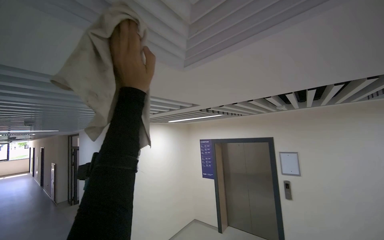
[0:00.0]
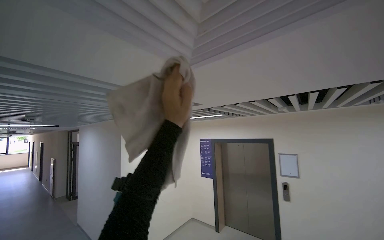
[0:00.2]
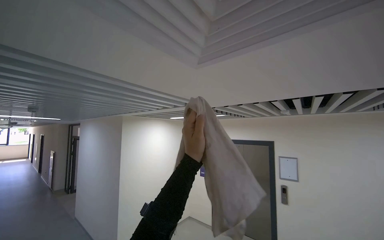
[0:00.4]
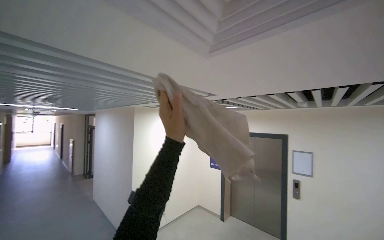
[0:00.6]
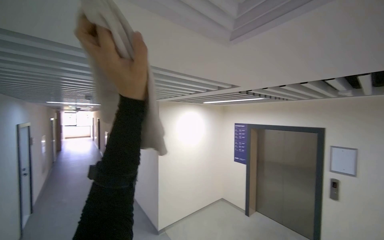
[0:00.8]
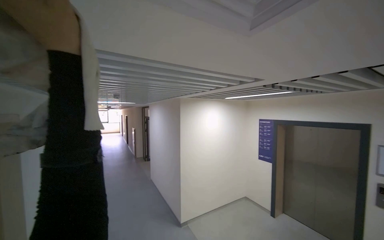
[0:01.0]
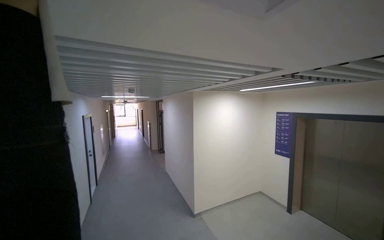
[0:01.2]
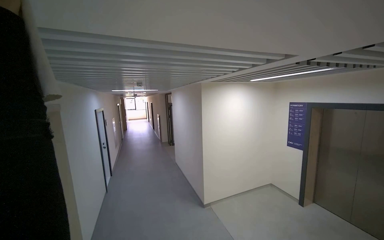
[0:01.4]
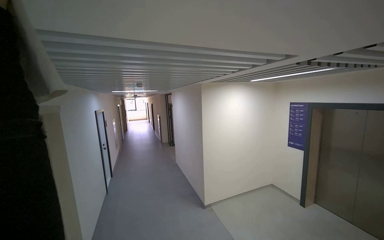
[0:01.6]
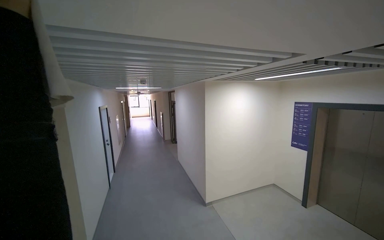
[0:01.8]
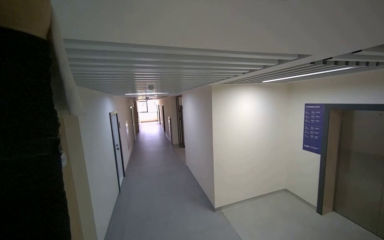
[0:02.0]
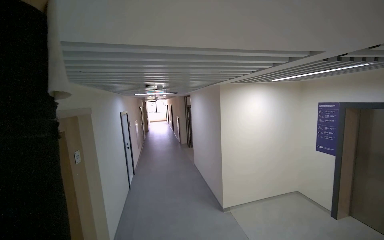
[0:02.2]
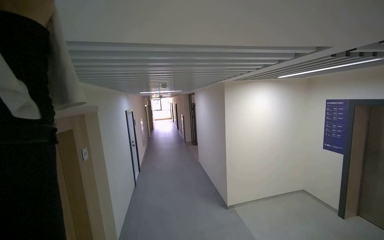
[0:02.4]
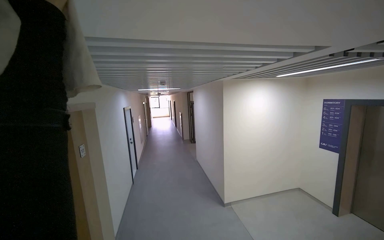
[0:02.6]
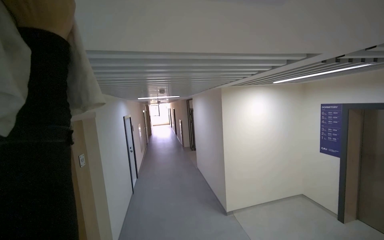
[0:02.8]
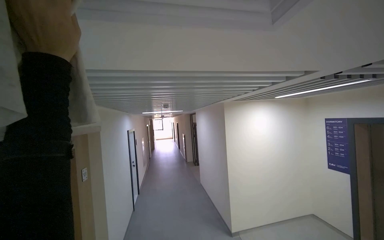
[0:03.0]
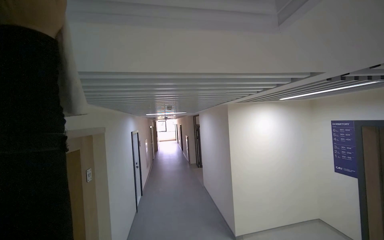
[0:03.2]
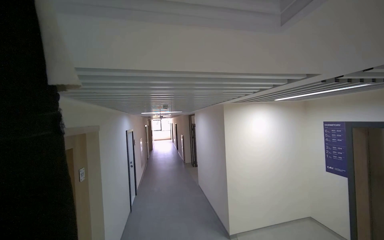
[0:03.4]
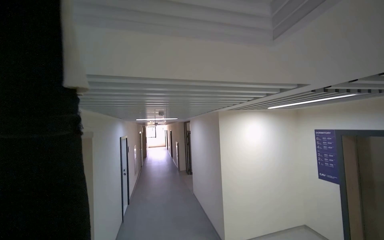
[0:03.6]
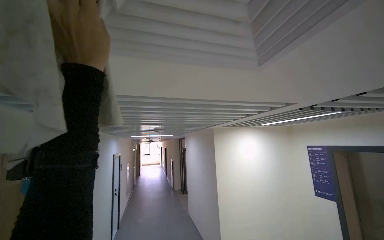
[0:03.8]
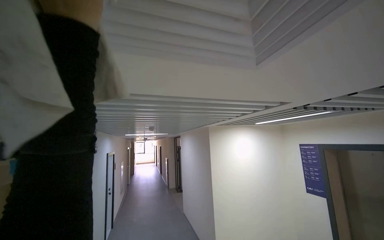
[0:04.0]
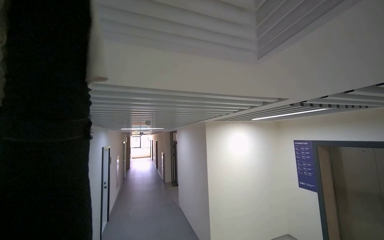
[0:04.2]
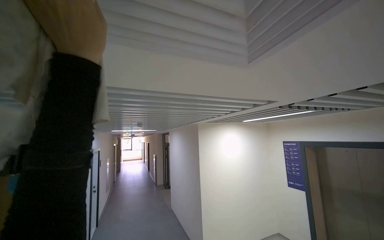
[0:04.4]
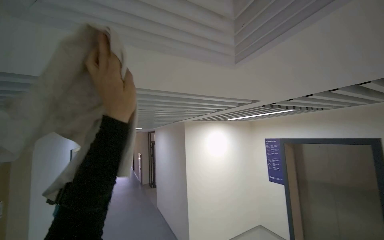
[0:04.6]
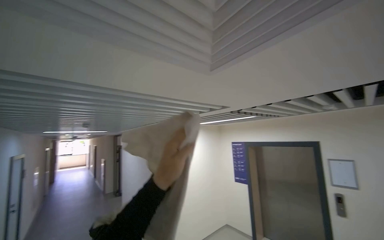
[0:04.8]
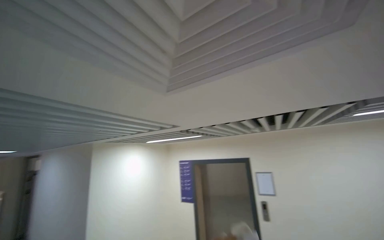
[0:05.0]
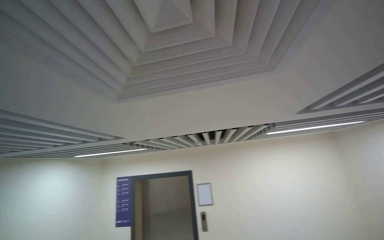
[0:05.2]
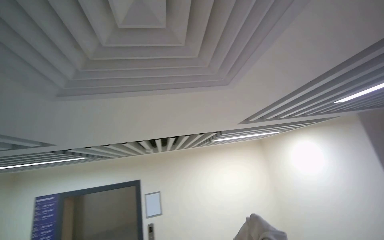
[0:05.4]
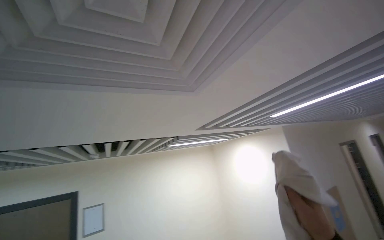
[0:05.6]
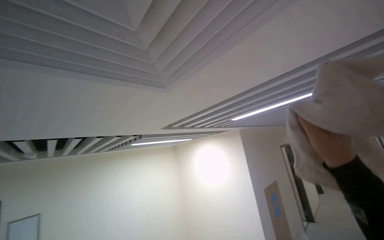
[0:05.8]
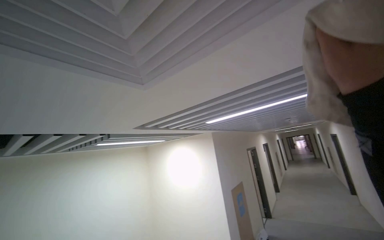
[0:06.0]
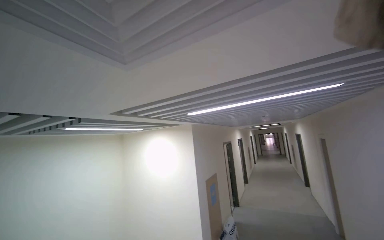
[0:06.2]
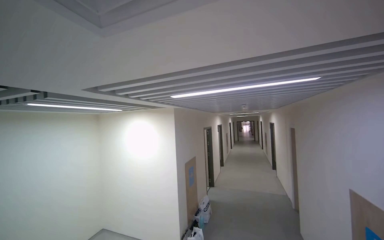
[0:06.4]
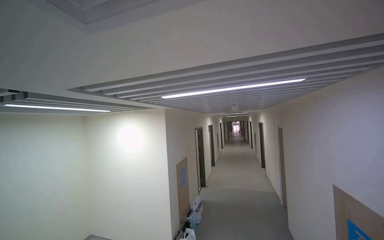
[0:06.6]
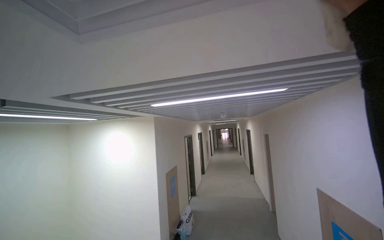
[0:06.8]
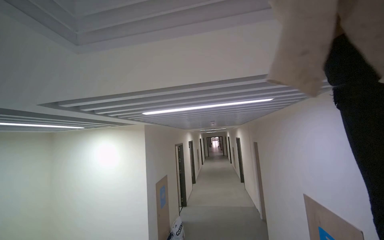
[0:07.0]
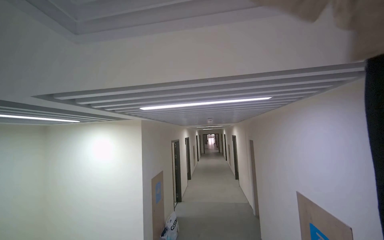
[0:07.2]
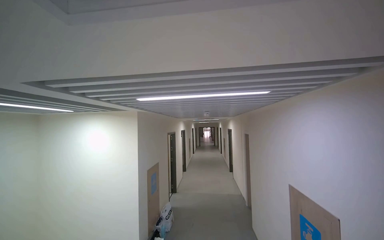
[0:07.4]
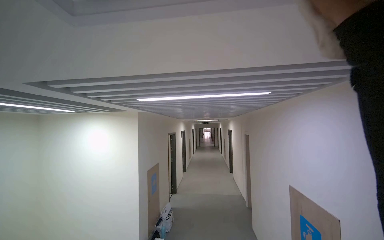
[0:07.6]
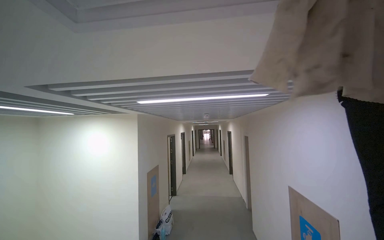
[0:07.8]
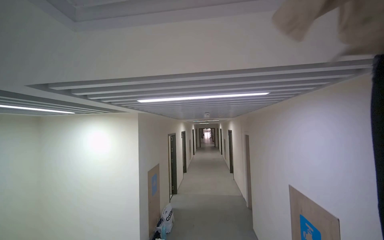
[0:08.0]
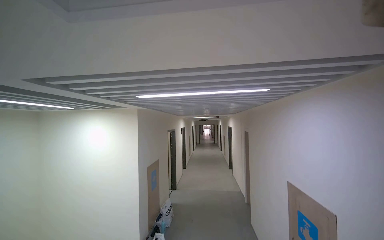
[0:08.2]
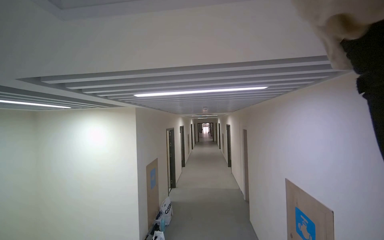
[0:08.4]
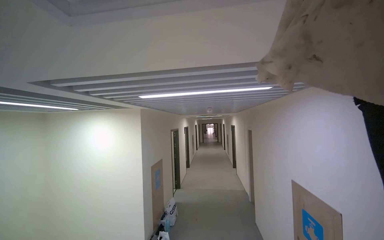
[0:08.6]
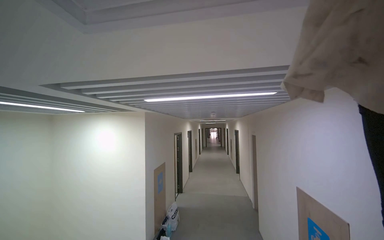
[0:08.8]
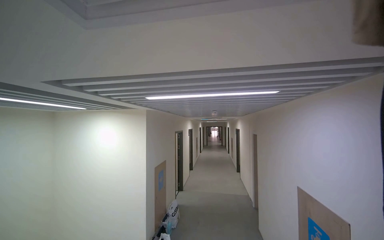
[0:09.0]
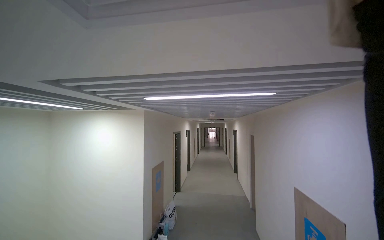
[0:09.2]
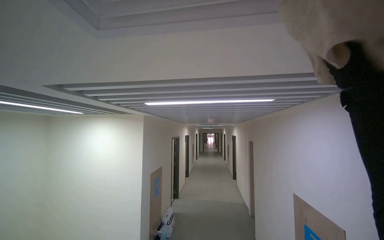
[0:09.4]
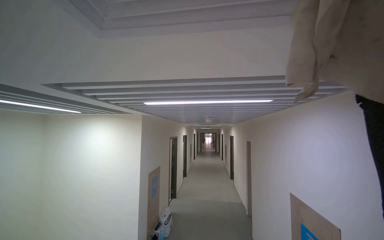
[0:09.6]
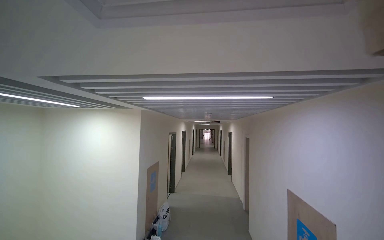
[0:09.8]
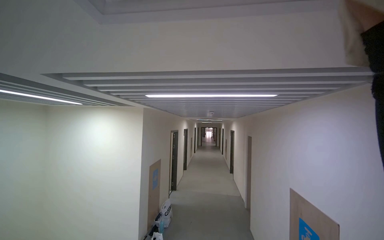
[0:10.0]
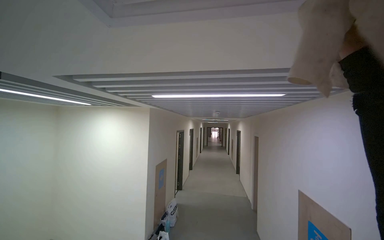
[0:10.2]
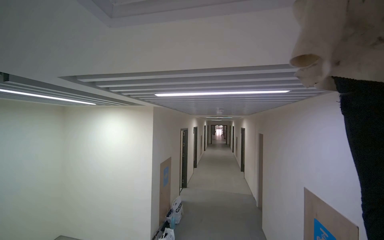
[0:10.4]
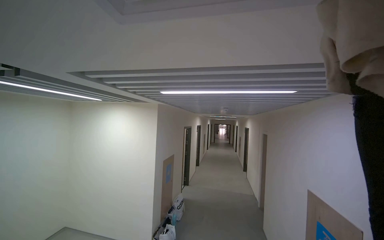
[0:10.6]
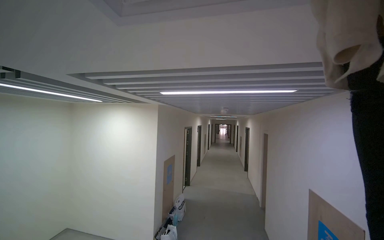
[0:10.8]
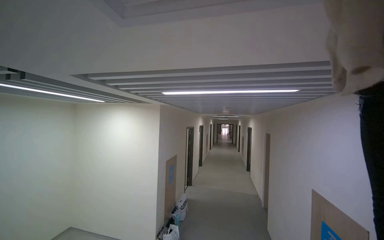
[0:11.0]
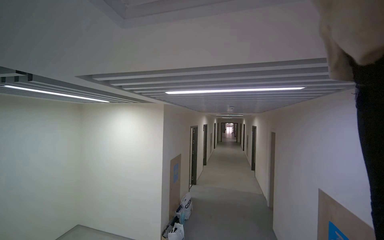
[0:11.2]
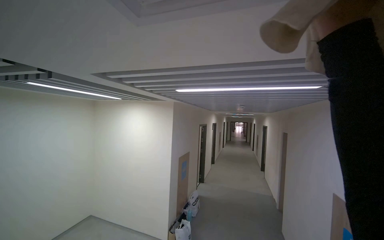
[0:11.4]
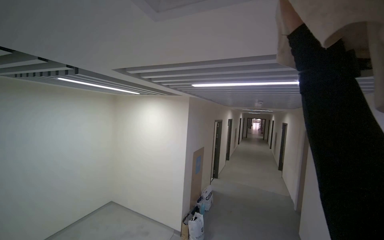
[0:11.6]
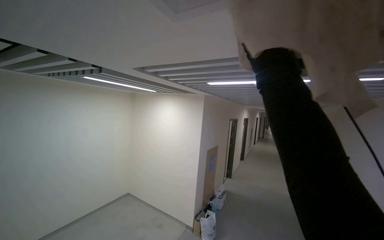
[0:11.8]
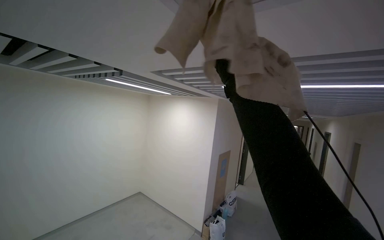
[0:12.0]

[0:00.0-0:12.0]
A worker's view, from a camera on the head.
Job: wiping surfaces.
The whole recording: Wiping ceiling vents. The worker wipes the ceiling vents with a cloth.
0:00.0 to 0:01.6: The camera sweeps to the left, by roughly 30 degrees. The camera pitches downward, by about 15 degrees.
0:04.4 to 0:06.0: The camera is aimed approximately 120 degrees further to the right. The view tilts some 20 degrees upward.
0:06.0 to 0:07.6: The view pans to the right by about 30 degrees.
0:10.4 to 0:12.0: The view swings approximately 25 degrees to the left.

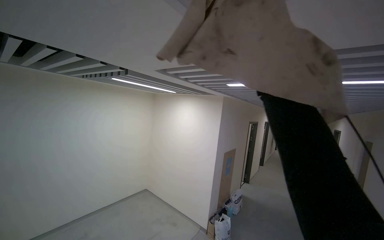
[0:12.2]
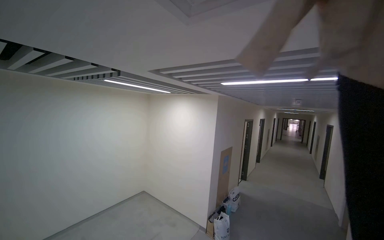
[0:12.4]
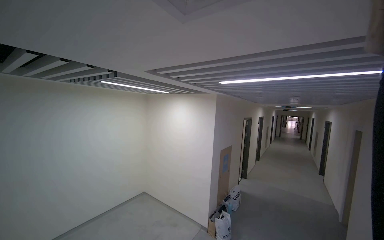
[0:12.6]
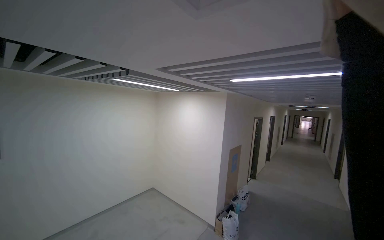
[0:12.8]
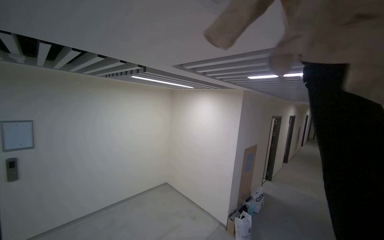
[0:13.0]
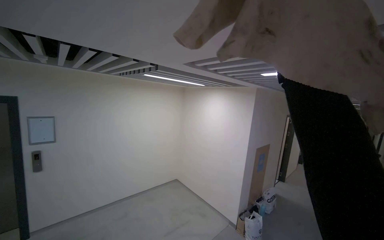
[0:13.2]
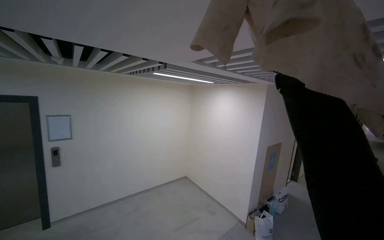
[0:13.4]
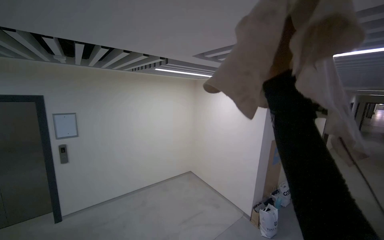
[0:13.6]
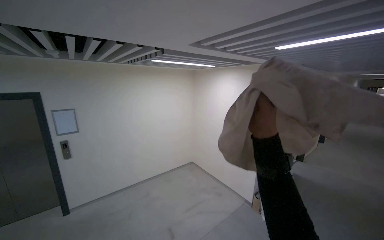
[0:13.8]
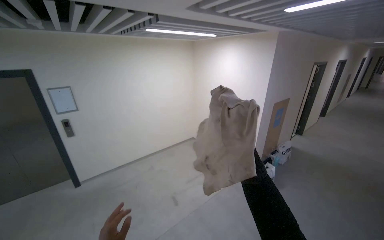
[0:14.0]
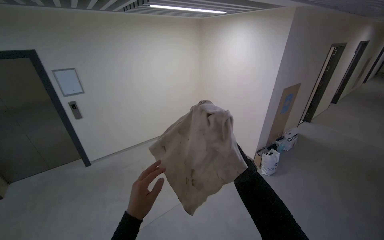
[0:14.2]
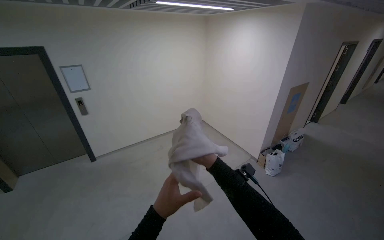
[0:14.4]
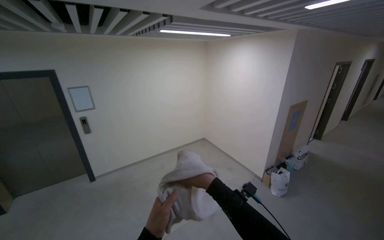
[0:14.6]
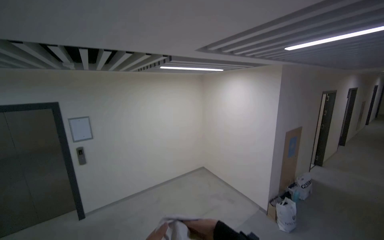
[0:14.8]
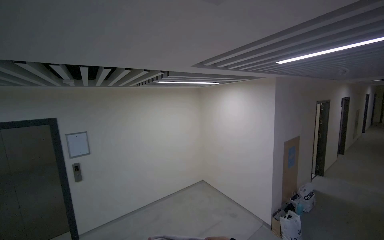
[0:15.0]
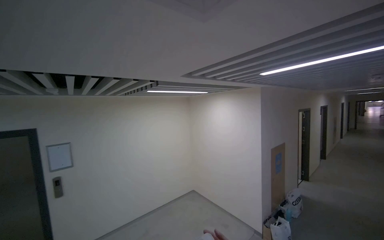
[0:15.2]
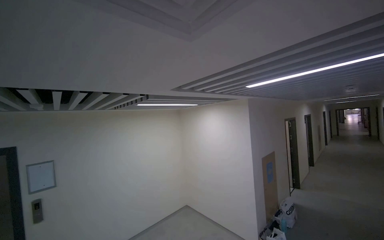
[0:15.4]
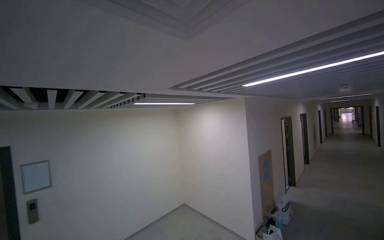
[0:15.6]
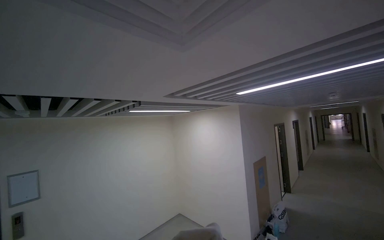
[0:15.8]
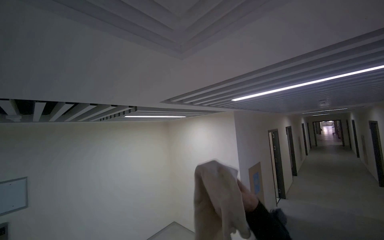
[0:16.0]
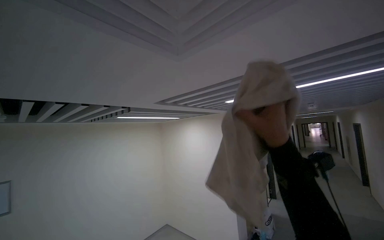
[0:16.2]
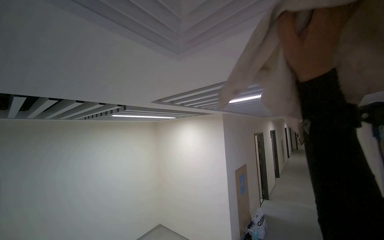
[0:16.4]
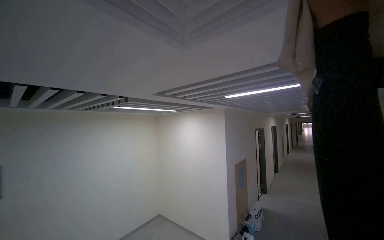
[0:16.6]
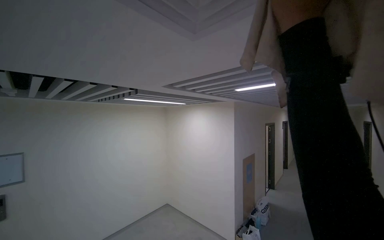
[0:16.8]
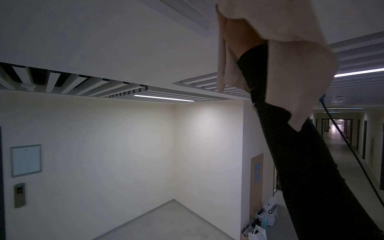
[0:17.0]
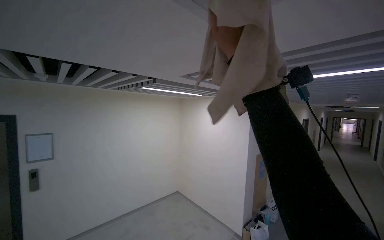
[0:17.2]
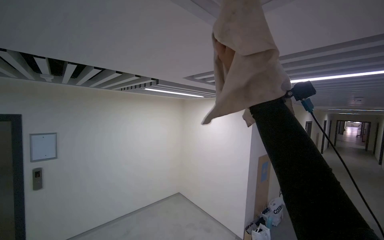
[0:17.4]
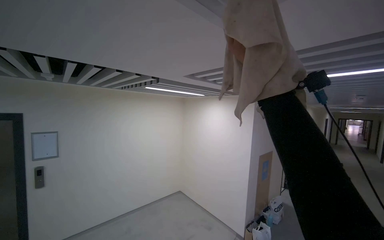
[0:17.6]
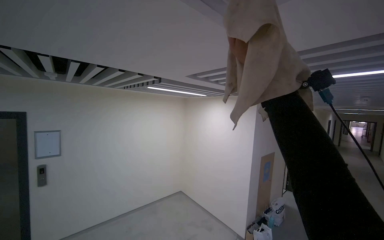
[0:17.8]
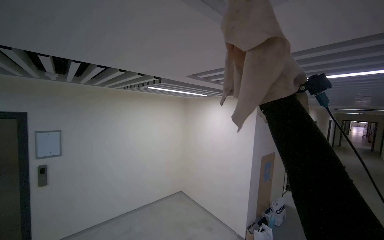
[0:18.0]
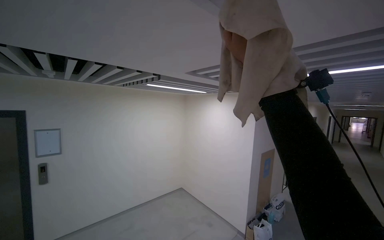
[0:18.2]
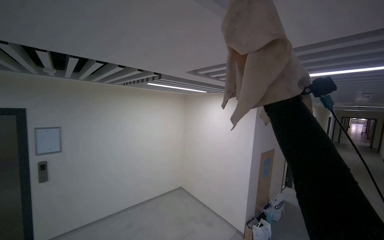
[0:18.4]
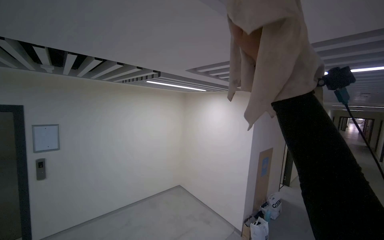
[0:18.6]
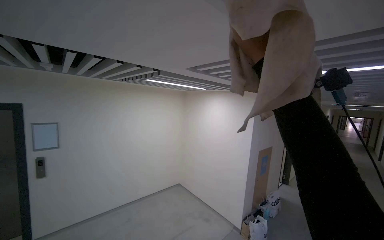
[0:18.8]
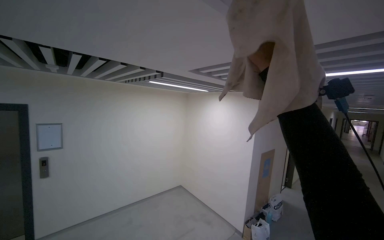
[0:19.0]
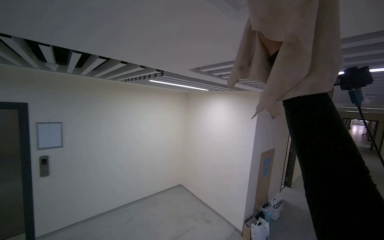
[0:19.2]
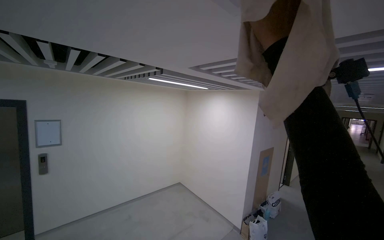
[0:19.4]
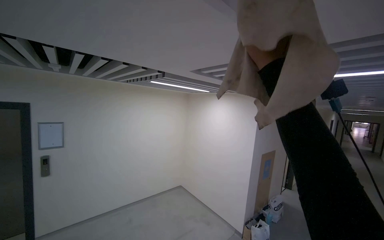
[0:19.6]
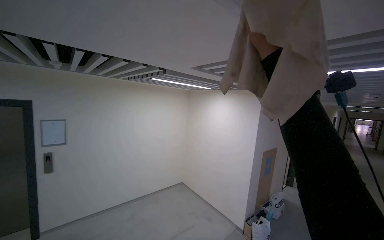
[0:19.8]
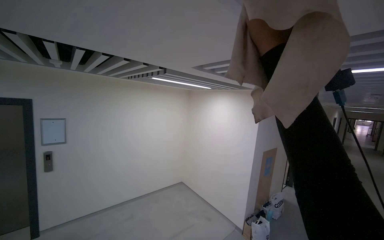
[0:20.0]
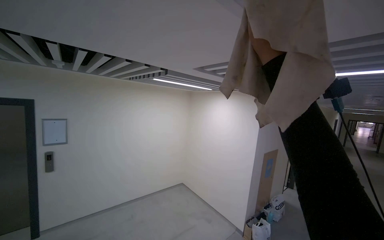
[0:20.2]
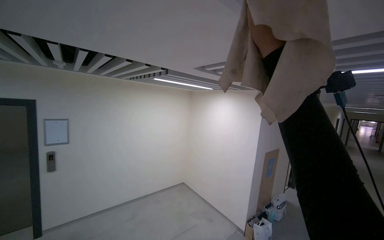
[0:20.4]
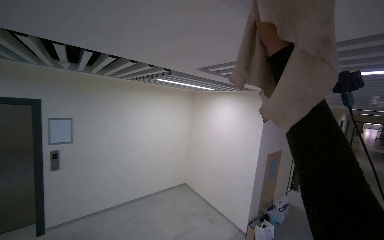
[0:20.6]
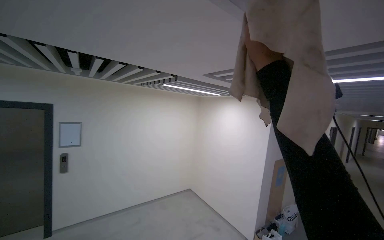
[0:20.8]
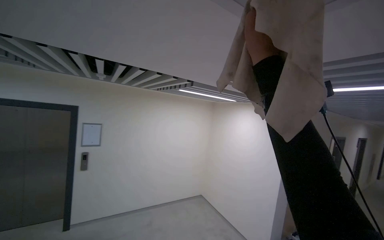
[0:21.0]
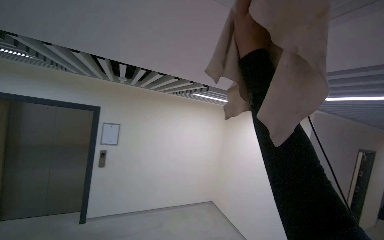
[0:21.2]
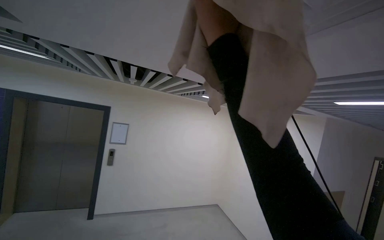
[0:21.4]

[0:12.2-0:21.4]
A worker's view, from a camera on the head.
Job: wiping surfaces.
The whole recording: Wiping ceiling vents. The worker wipes the ceiling vents with a cloth.
0:12.2 to 0:13.8: The view pans to the left by about 15 degrees.
0:16.8 to 0:18.4: The right hand shifts approximately 15 cm to the left.
0:18.4 to 0:19.8: The right hand is displaced farther from the camera by approximately 15 cm.
0:19.8 to 0:21.4: The camera is aimed approximately 15 degrees further to the left. The right hand goes some 25 cm to the left, and moves some 15 cm nearer to the camera and comes back.
